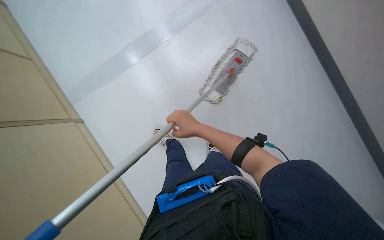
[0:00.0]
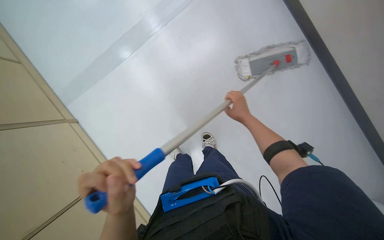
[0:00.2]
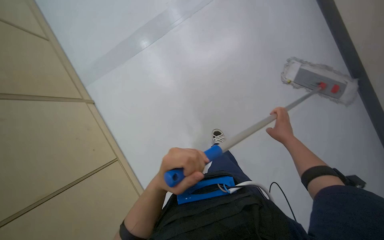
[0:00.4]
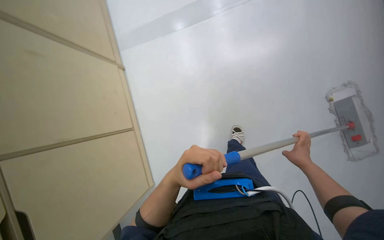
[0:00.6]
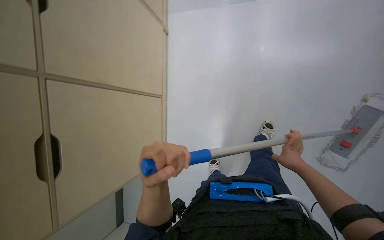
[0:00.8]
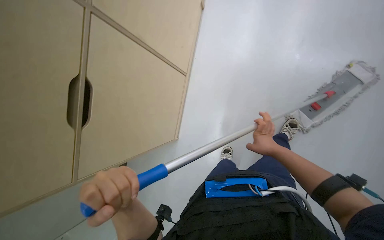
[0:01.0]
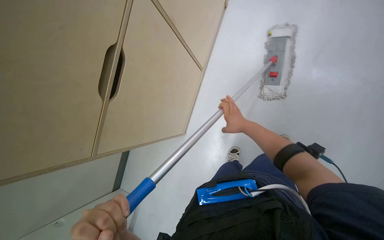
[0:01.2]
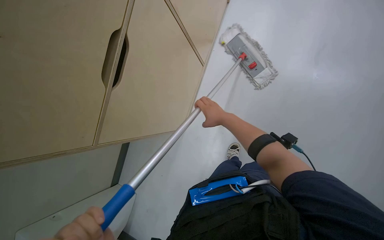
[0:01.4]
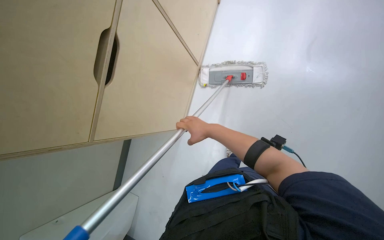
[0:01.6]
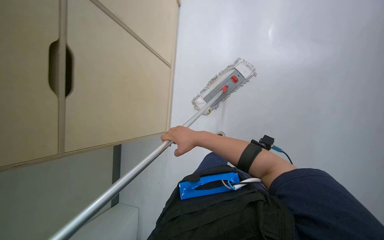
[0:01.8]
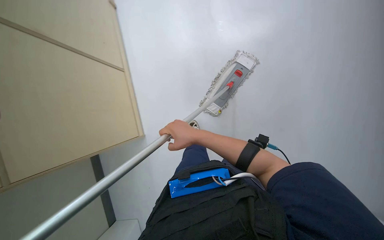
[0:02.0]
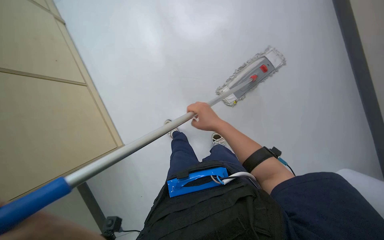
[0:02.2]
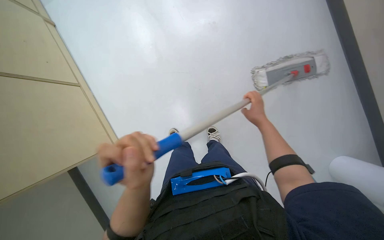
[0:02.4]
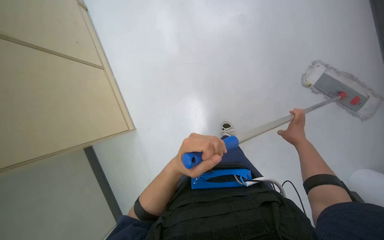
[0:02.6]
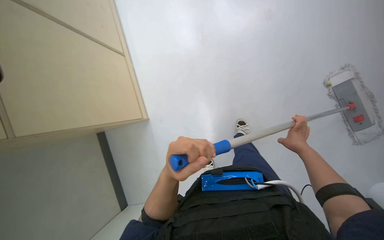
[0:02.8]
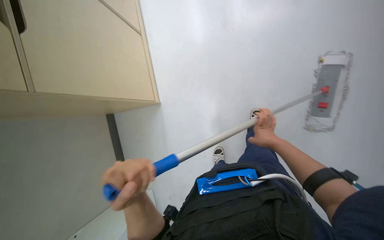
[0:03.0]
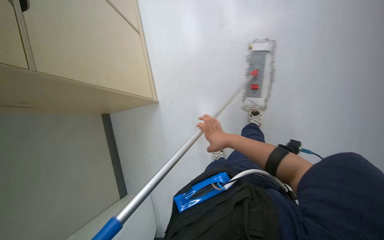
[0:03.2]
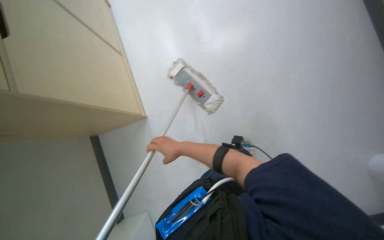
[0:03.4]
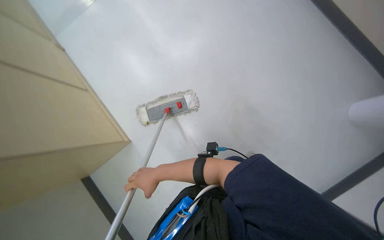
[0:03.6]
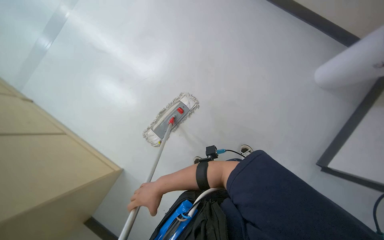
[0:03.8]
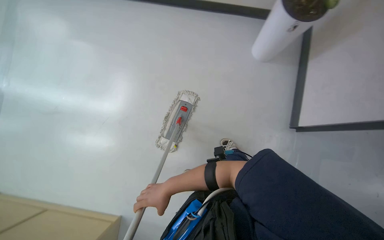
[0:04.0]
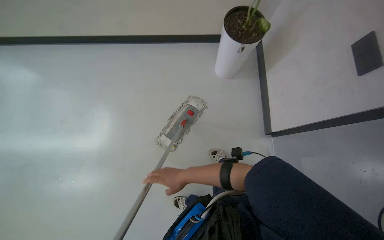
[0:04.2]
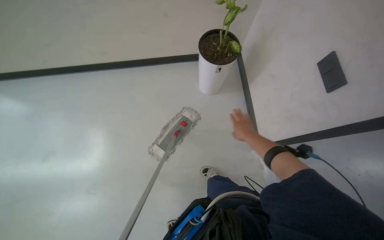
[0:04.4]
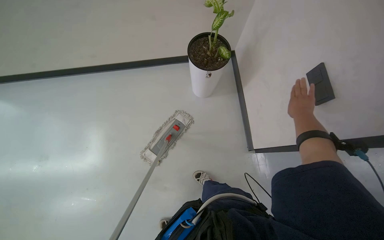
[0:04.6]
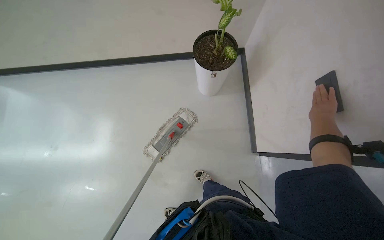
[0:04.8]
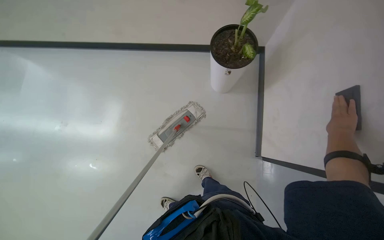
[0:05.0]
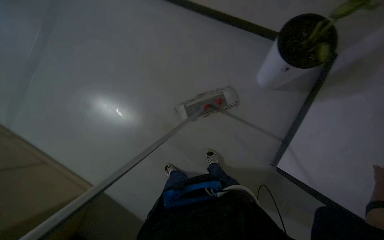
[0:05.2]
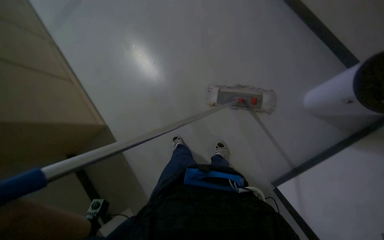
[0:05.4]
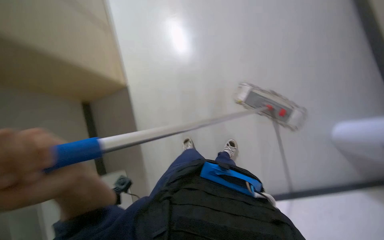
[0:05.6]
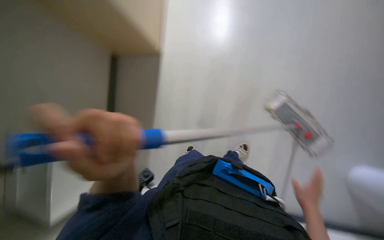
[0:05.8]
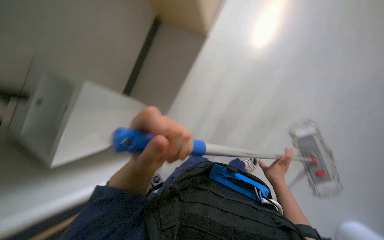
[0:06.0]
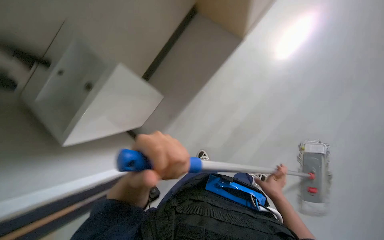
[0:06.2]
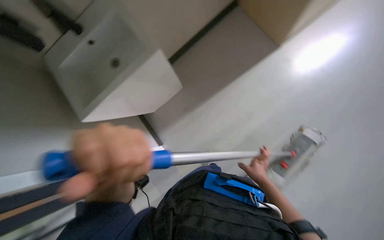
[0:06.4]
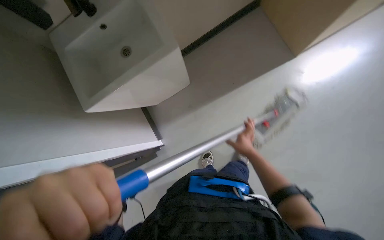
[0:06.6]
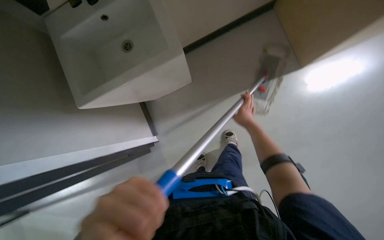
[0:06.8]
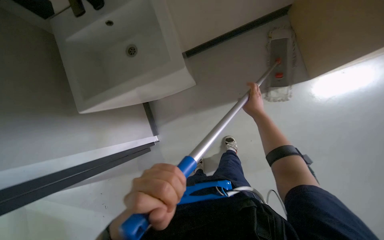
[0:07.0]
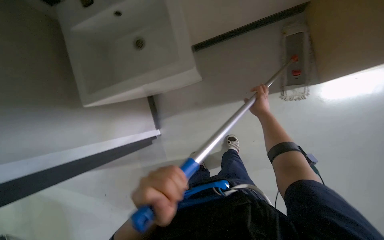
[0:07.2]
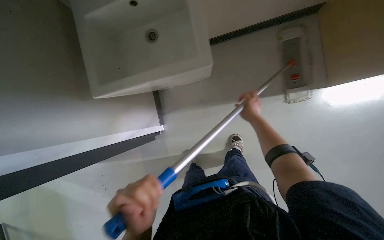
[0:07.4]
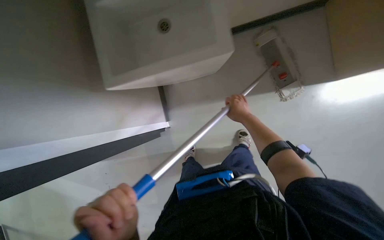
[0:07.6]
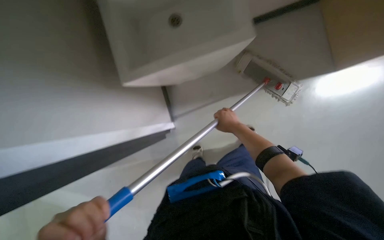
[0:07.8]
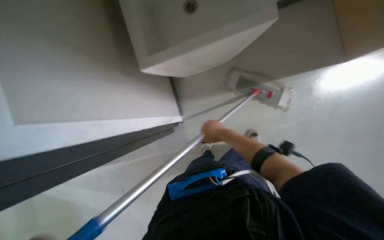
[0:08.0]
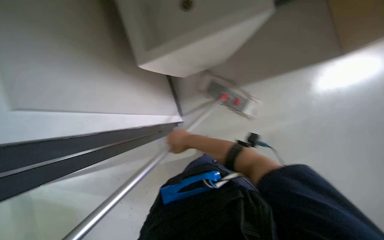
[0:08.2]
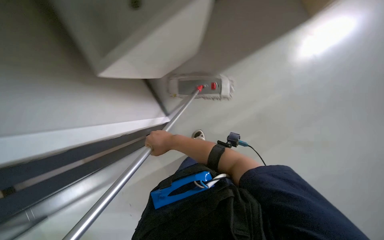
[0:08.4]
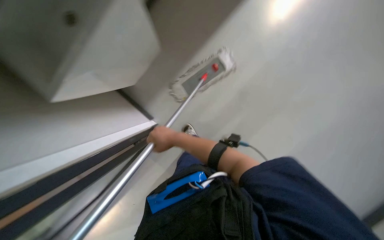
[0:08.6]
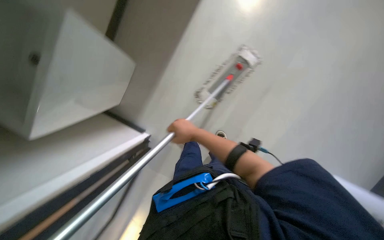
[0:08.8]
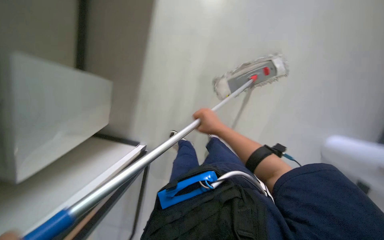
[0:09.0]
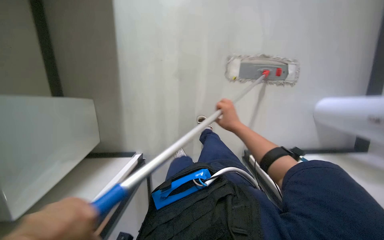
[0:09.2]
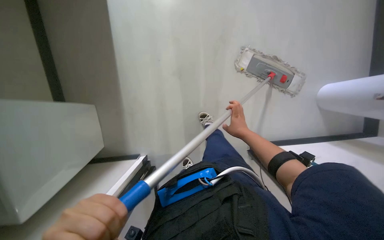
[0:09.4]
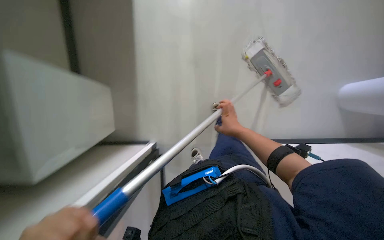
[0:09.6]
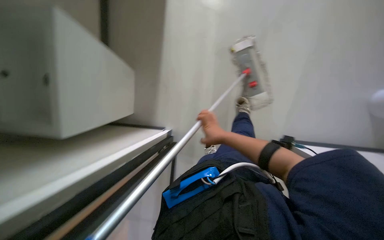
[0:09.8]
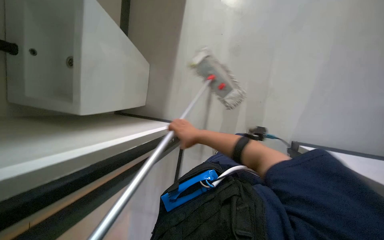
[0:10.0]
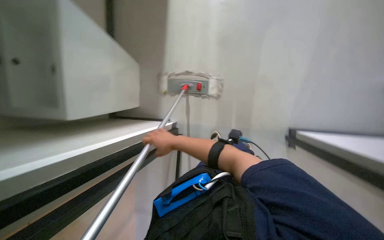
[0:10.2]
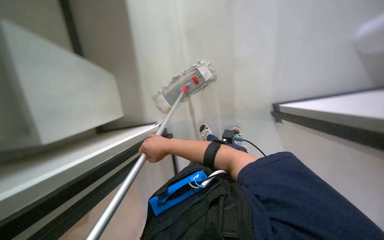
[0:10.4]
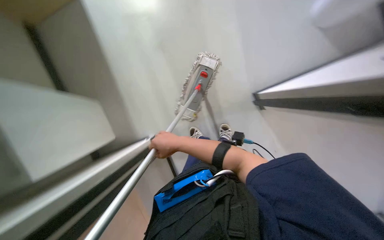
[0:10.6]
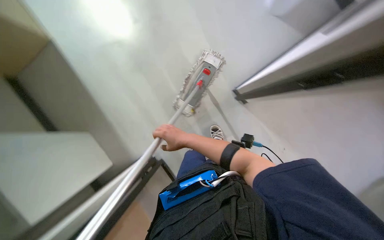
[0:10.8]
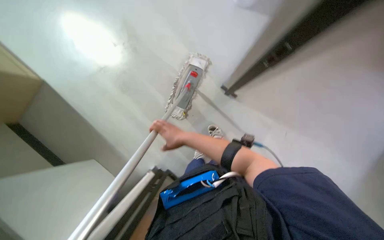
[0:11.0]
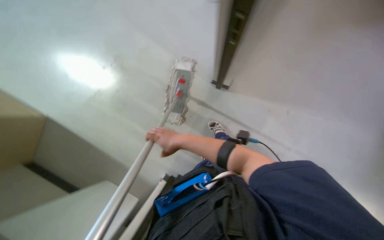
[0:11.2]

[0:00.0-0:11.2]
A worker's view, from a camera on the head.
Job: mopping floor.
The whole recording: Mopping office floor. The worker mops the office floor, moving chairs and opening a glass door to clean the entire area.
0:00.0 to 0:01.6: The camera sweeps to the left, by roughly 20 degrees. The camera pitches downward, by about 20 degrees.
0:01.6 to 0:03.2: The camera sweeps to the right, by roughly 20 degrees. The view tips downward by approximately 30 degrees. The scene rotates clockwise by approximately 25 degrees.
0:04.8 to 0:06.4: The head turns to the left by roughly 130 degrees. The view tilts some 35 degrees downward.
0:06.4 to 0:08.0: The right hand moves up the picture, about 30 cm.
0:08.0 to 0:09.6: The right hand reaches some 10 cm to the left, then returns.
0:09.6 to 0:11.2: The head rotates roughly 35 degrees to the right. The camera pitches downward, by roughly 15 degrees.

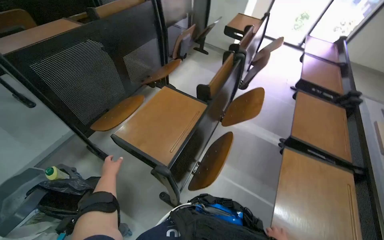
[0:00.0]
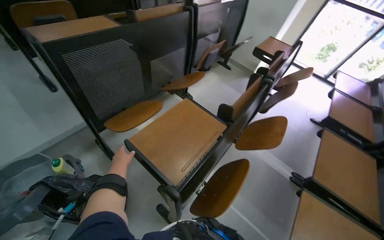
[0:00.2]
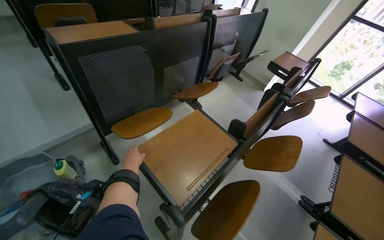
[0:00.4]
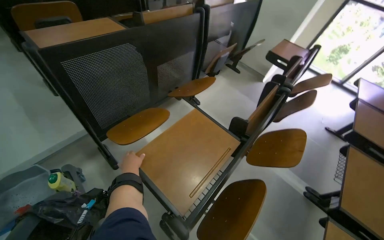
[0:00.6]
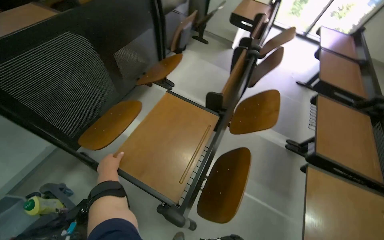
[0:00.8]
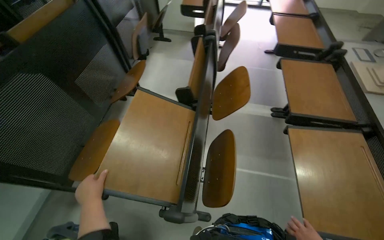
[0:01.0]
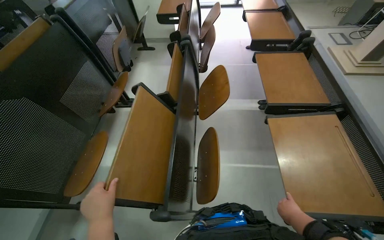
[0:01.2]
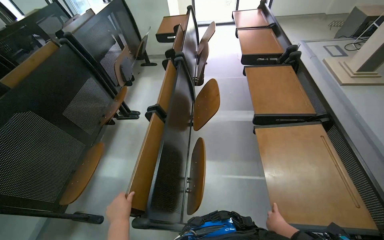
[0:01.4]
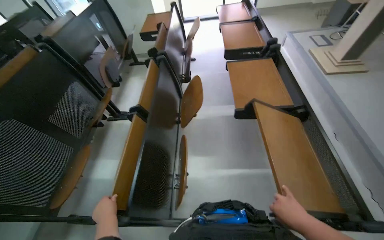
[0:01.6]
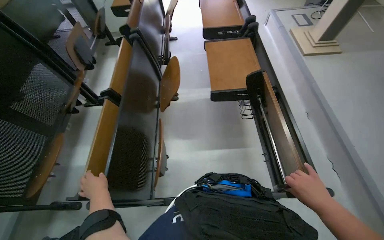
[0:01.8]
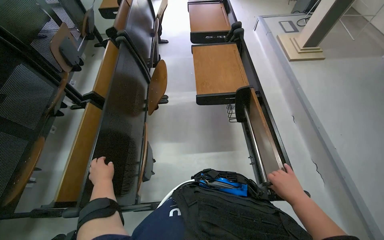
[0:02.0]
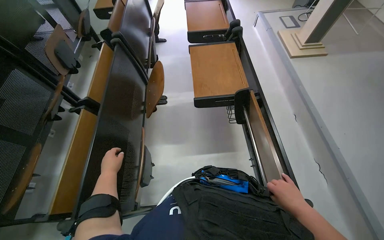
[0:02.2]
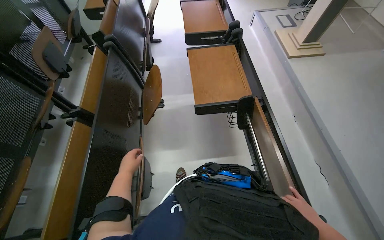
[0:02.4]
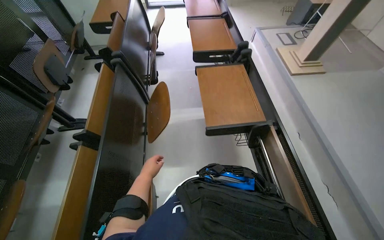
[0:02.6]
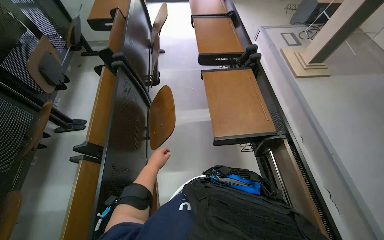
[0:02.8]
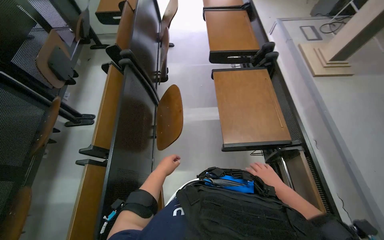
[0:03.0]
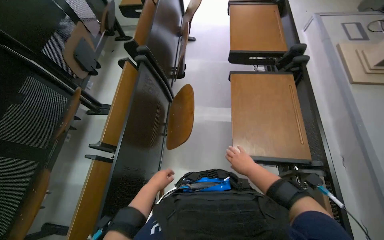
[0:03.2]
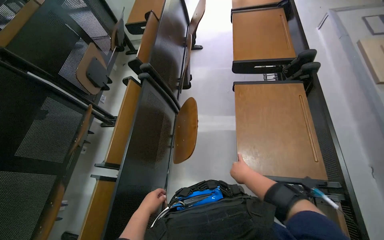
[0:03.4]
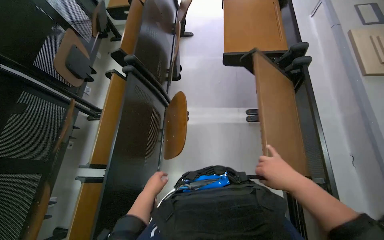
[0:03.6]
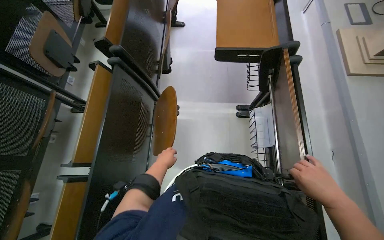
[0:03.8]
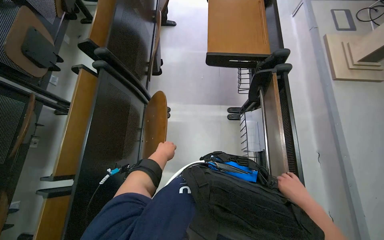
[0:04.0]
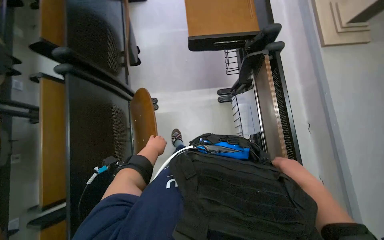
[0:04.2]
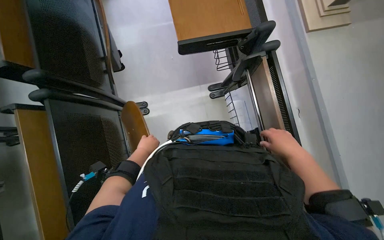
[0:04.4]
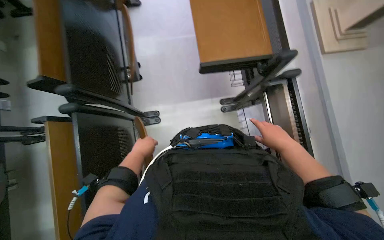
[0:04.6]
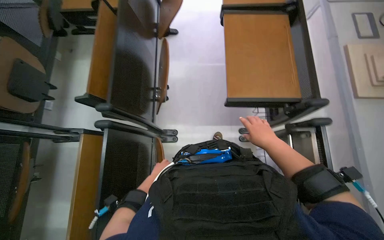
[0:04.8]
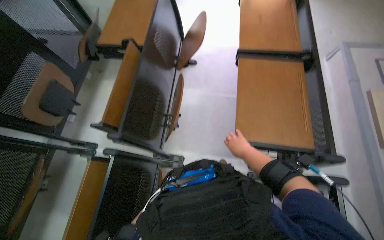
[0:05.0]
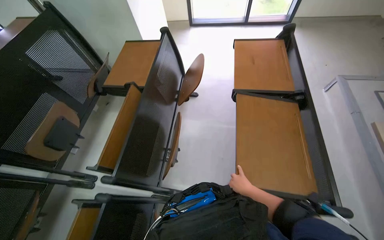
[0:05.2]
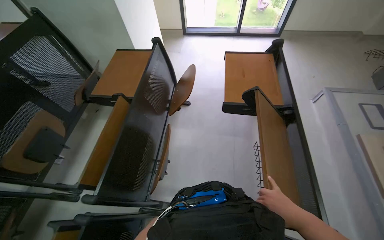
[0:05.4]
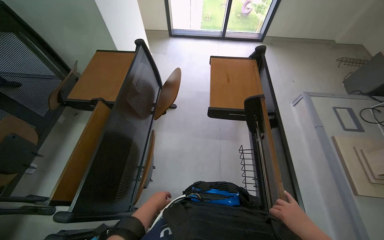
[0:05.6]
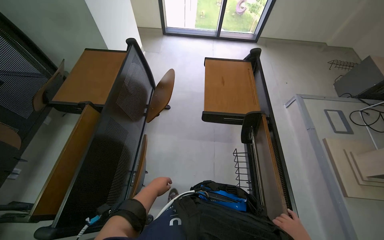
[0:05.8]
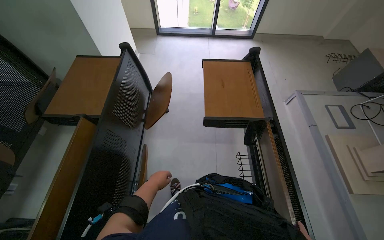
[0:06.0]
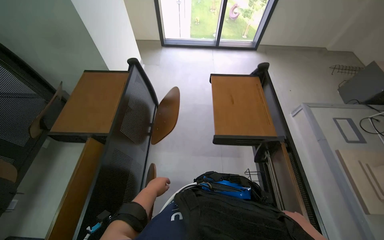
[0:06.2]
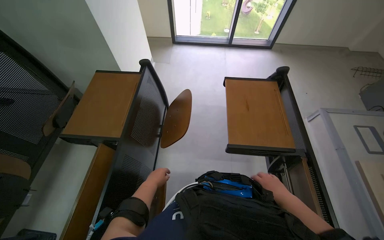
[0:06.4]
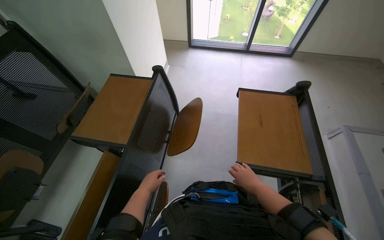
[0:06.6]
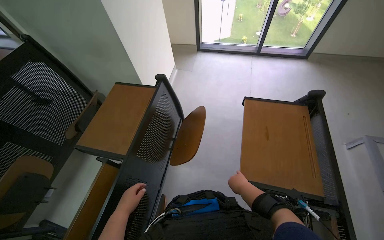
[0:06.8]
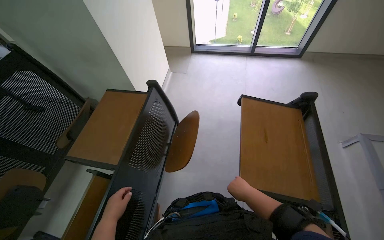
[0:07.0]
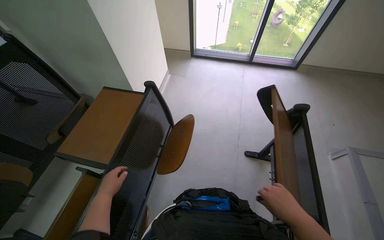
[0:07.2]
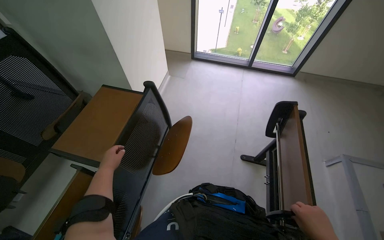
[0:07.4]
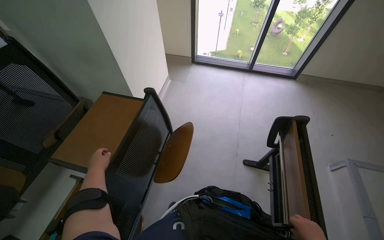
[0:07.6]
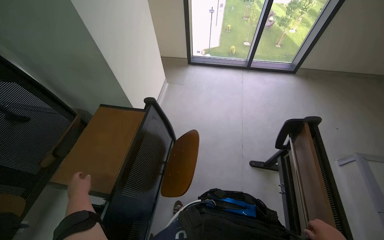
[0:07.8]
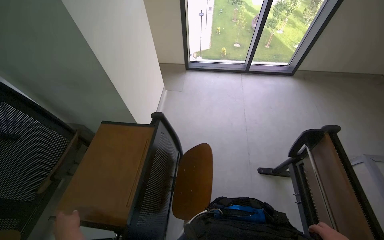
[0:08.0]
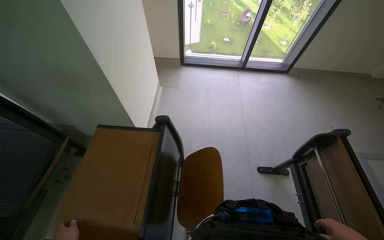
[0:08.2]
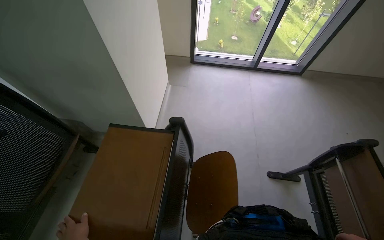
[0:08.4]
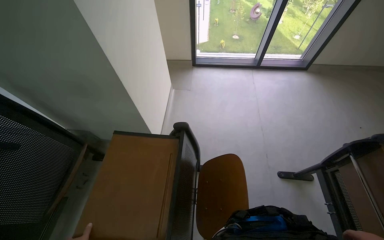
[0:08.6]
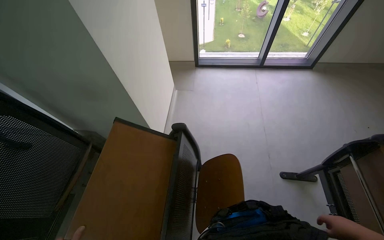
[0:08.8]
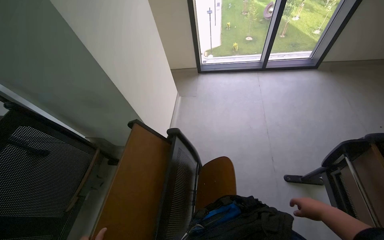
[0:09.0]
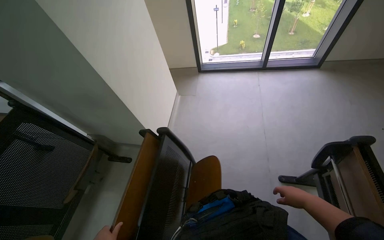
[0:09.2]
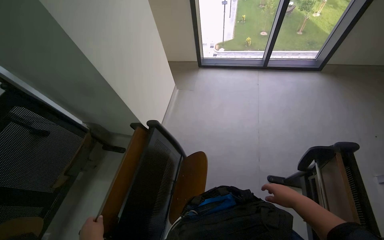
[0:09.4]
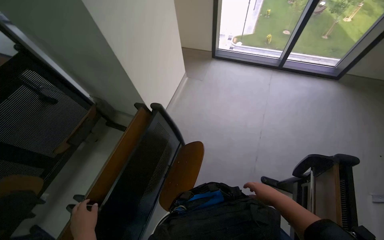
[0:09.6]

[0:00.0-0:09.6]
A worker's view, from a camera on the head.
Job: organizing items.
The whole recording: Arranging classroom furniture. The worker continues to fold up desks and chairs in the classroom.
0:00.0 to 0:01.6: Everything in view rotates approximately 30 degrees counterclockwise.
0:01.6 to 0:03.2: The camera travels approximately 40 cm.
0:03.2 to 0:04.8: The camera travels some 50 cm.
0:04.8 to 0:06.4: The camera travels about 50 cm. The camera pitches upward, by approximately 20 degrees.
